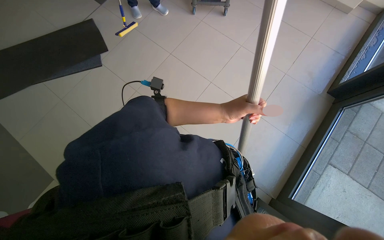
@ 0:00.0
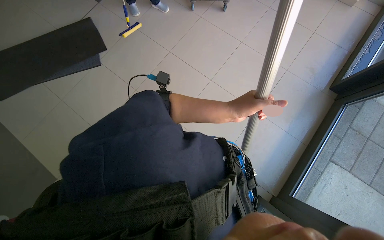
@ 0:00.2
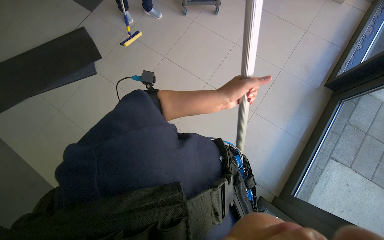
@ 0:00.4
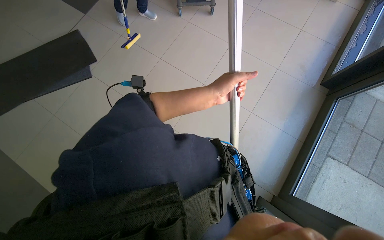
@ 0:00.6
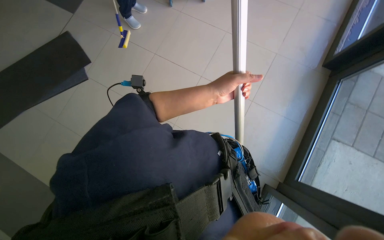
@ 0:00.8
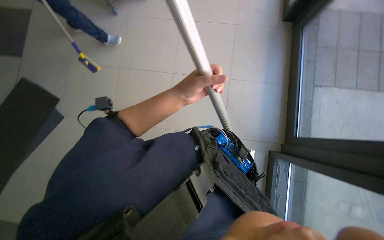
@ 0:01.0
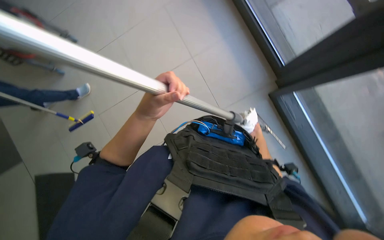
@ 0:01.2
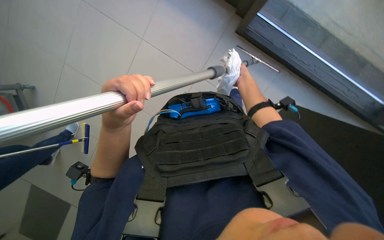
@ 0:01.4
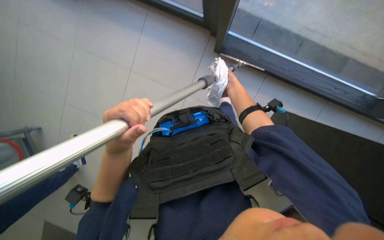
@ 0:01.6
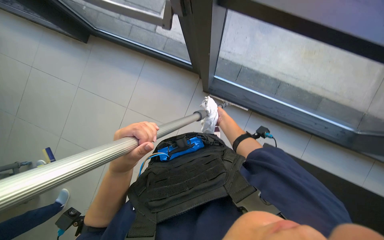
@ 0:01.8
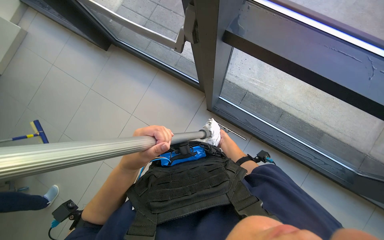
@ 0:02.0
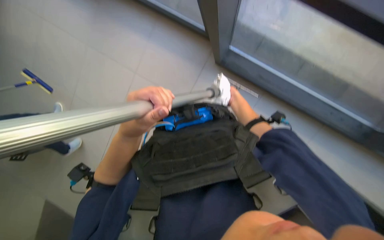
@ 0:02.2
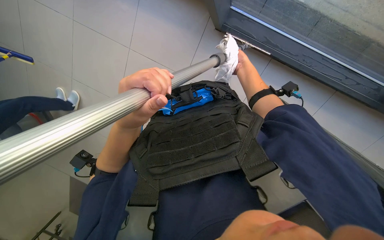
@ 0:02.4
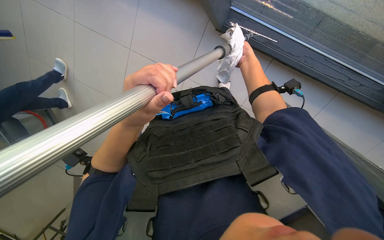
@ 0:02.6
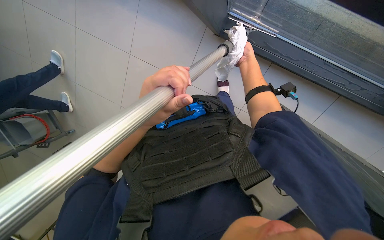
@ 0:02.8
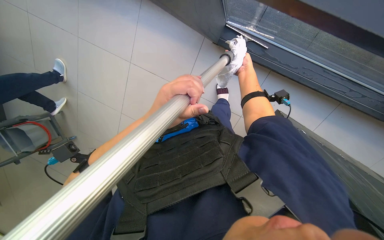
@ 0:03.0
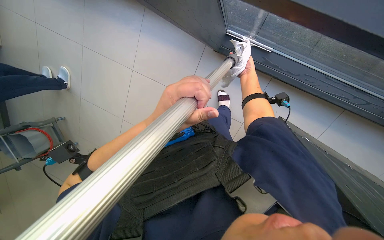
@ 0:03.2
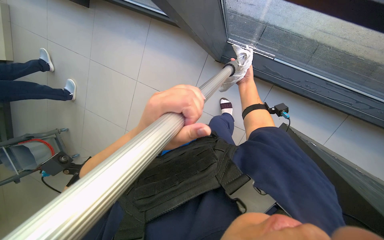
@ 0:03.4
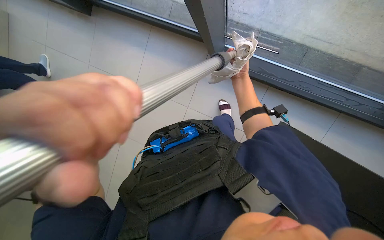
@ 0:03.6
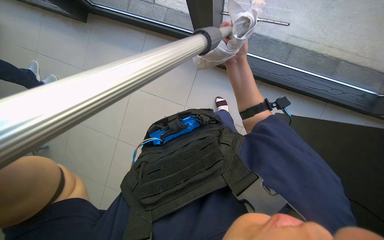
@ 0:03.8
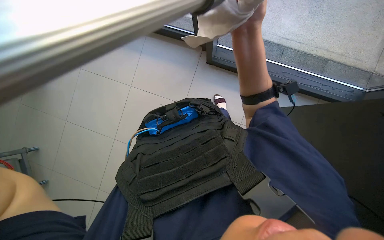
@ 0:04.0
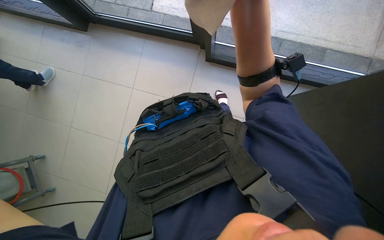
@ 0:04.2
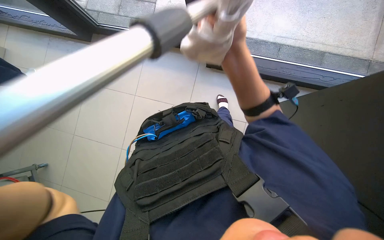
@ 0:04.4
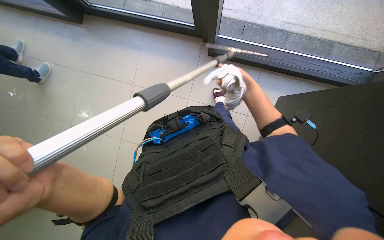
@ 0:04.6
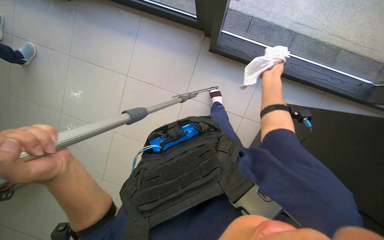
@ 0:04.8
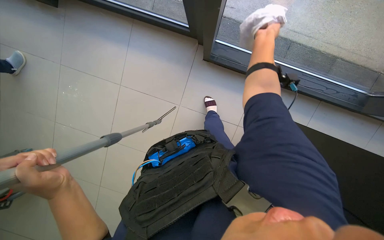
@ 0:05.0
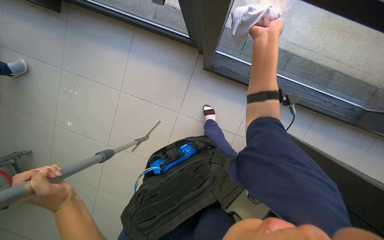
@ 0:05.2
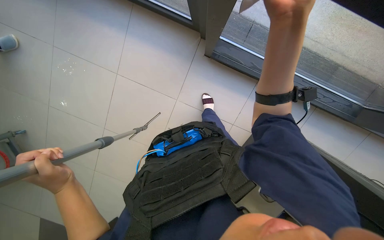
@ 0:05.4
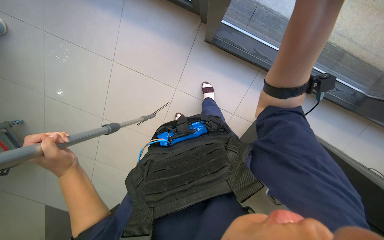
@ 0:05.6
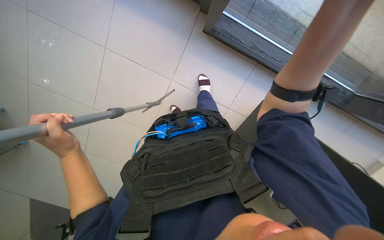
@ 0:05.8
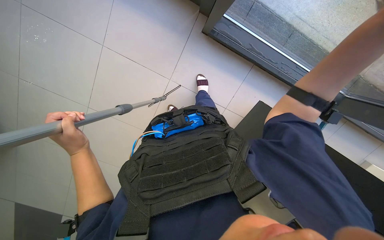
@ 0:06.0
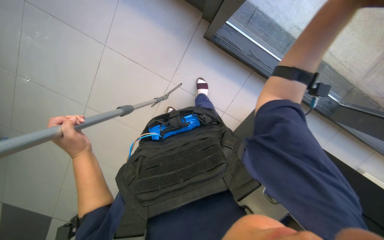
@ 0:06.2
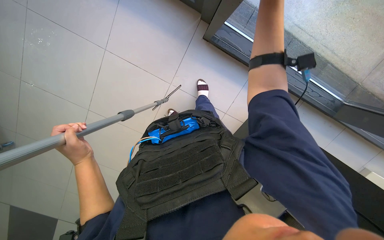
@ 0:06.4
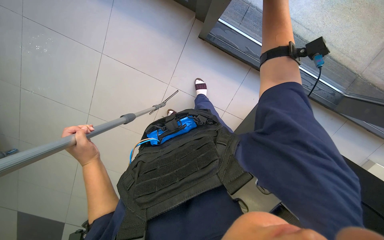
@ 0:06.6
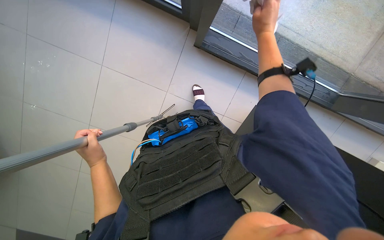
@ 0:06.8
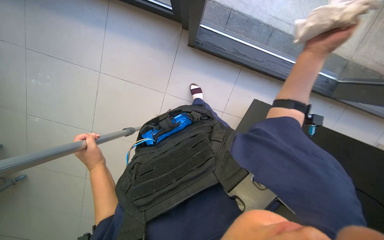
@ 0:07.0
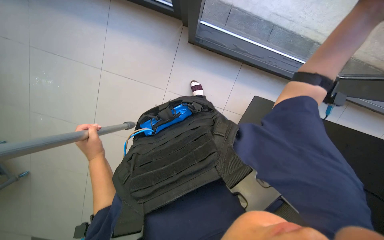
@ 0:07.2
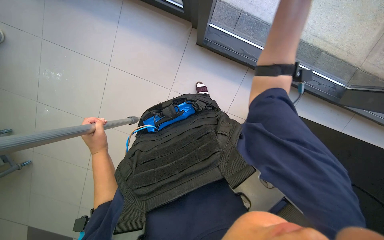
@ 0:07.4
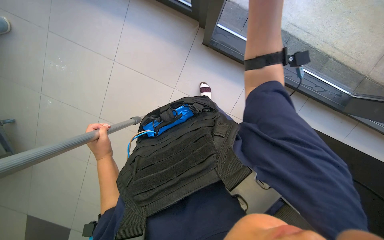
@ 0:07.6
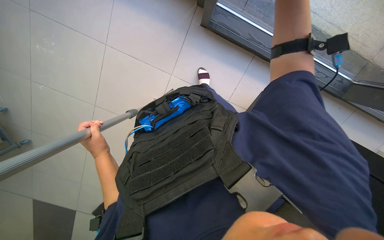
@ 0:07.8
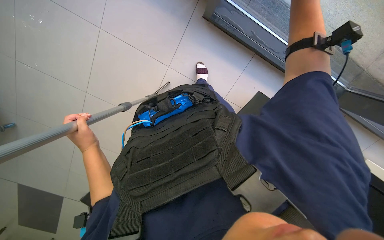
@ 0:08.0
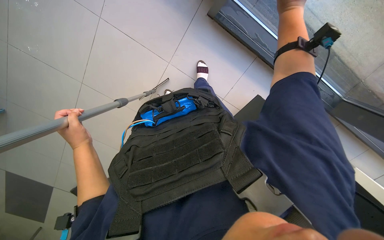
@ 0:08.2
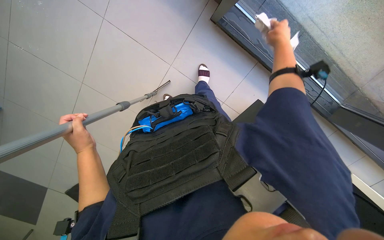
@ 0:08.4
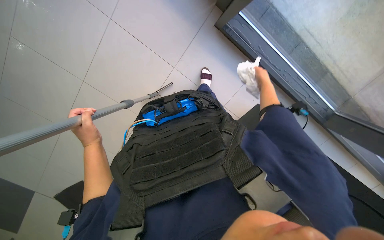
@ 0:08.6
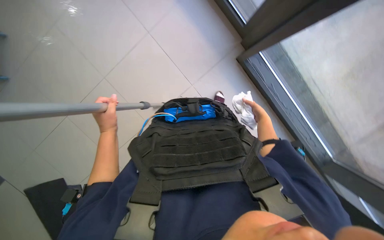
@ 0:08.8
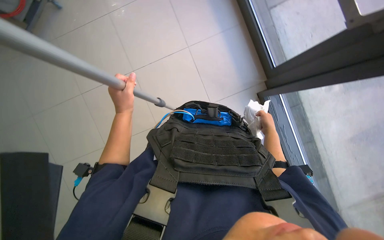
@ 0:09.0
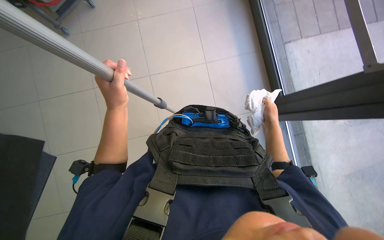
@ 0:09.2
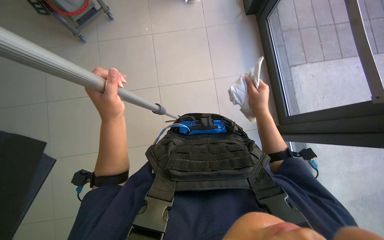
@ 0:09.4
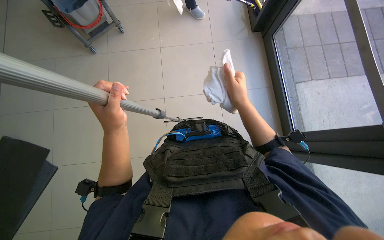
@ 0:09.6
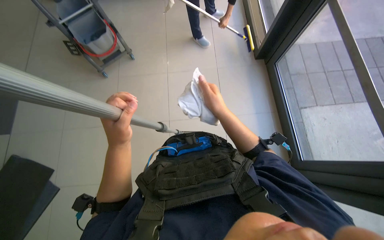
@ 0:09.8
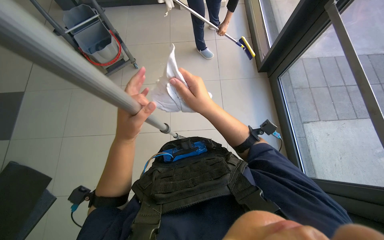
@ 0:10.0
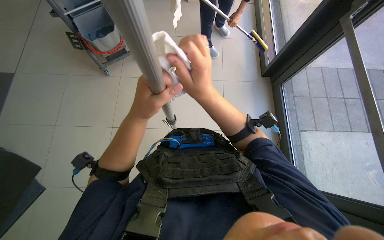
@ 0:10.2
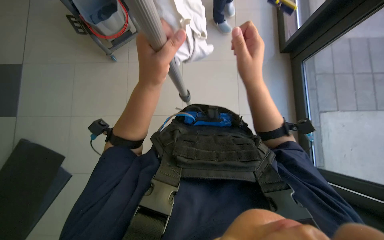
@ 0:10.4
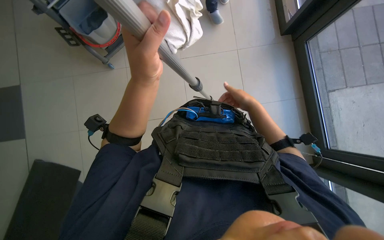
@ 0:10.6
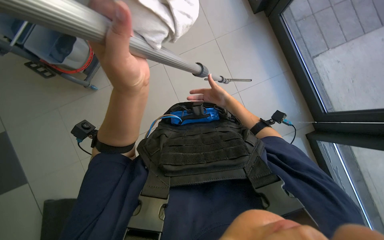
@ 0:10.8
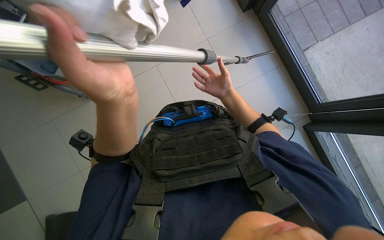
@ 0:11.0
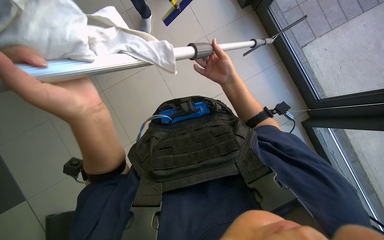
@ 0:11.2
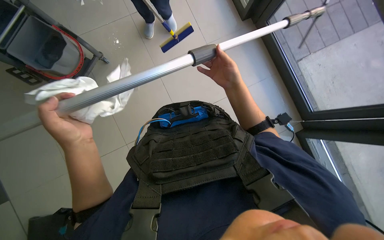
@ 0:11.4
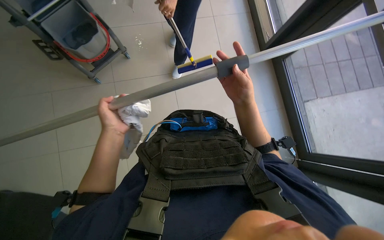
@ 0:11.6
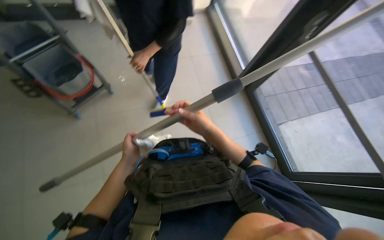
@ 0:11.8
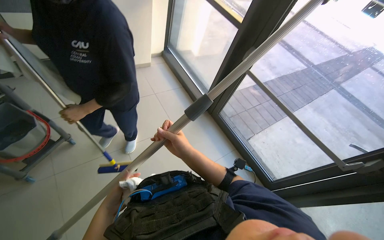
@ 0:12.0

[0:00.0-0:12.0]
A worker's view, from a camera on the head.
Job: cleaning windows.
The whole recording: Cleaning building windows. The worker cleans large building windows using a pole with a squeegee and wipes the window frames with a cloth.
0:00.0 to 0:01.6: The wearer looks about 20 degrees further downward. The scene turns roughly 95 degrees counterclockwise in the picture.
0:03.0 to 0:04.4: The camera pitches upward, by roughly 15 degrees. The right hand goes roughly 30 cm nearer to the camera.
0:07.6 to 0:09.0: The scene turns about 30 degrees clockwise in the picture.
0:09.0 to 0:10.4: The right hand goes approximately 40 cm up the picture, to the left and nearer to the camera; the left hand heads nearer to the camera and to the right, covering some 15 cm.
0:10.4 to 0:12.0: The head rotates approximately 25 degrees to the right. The wearer looks roughly 20 degrees further upward.

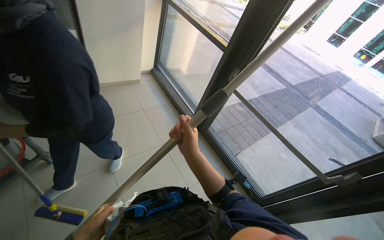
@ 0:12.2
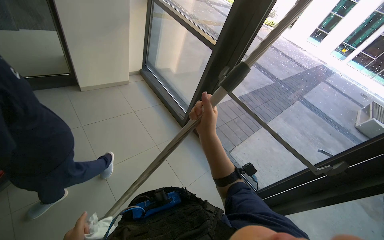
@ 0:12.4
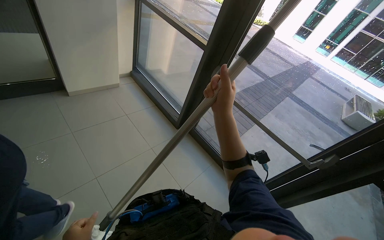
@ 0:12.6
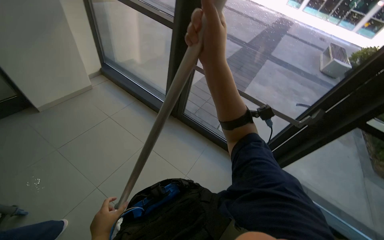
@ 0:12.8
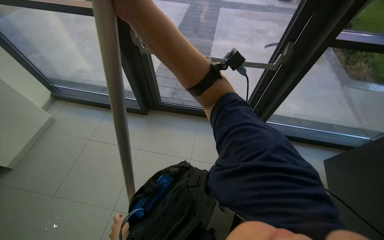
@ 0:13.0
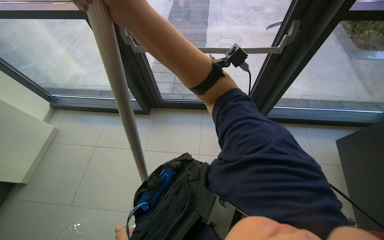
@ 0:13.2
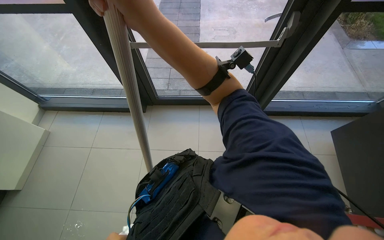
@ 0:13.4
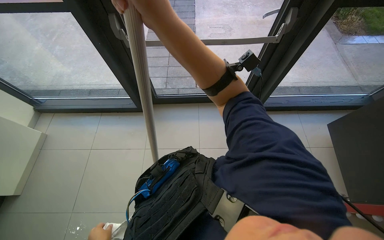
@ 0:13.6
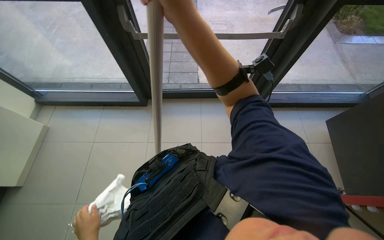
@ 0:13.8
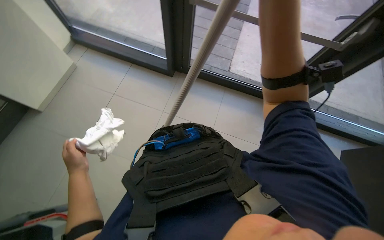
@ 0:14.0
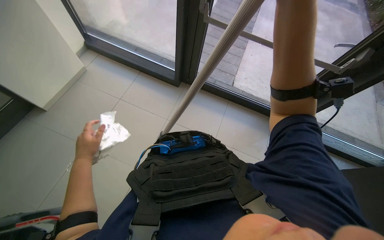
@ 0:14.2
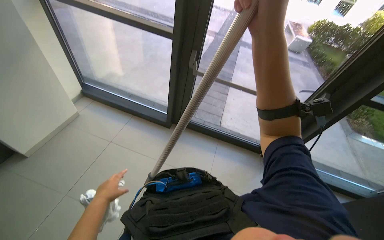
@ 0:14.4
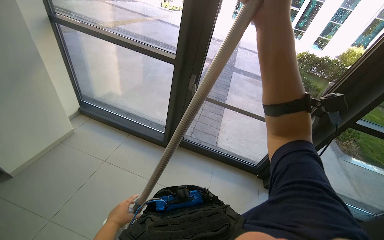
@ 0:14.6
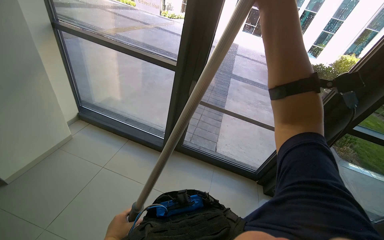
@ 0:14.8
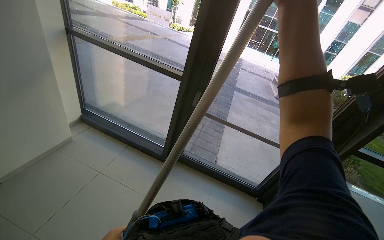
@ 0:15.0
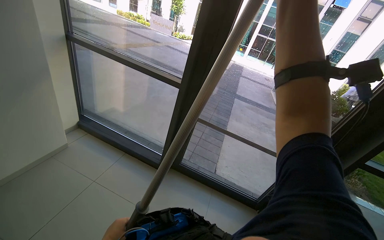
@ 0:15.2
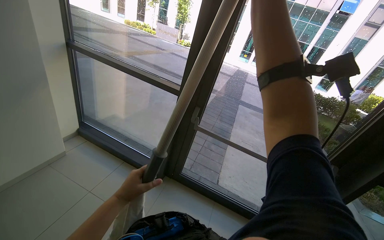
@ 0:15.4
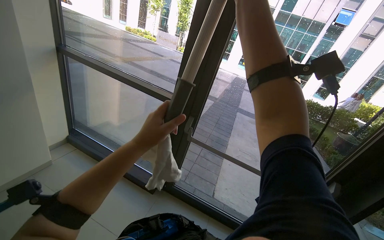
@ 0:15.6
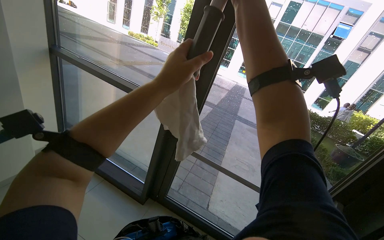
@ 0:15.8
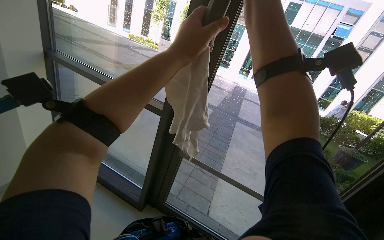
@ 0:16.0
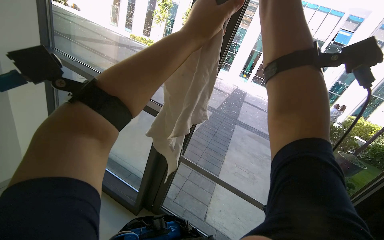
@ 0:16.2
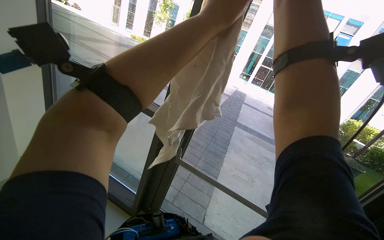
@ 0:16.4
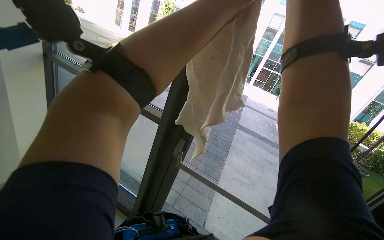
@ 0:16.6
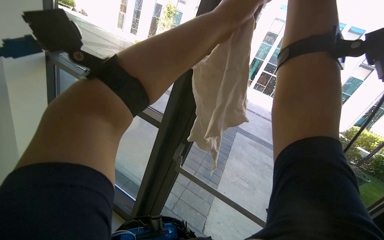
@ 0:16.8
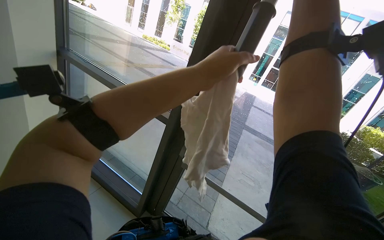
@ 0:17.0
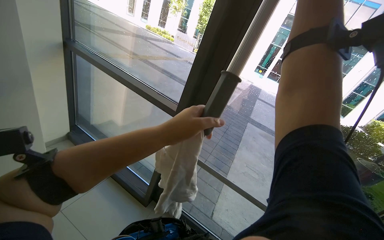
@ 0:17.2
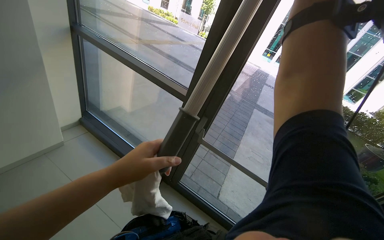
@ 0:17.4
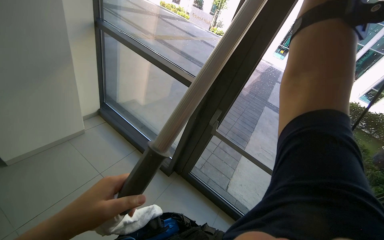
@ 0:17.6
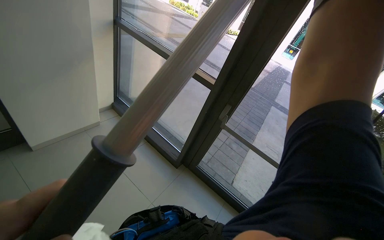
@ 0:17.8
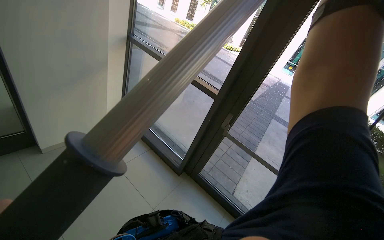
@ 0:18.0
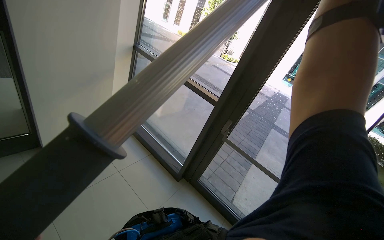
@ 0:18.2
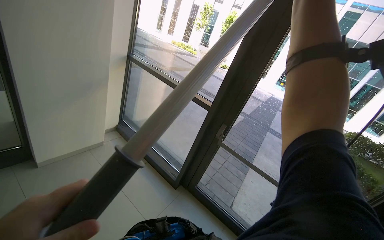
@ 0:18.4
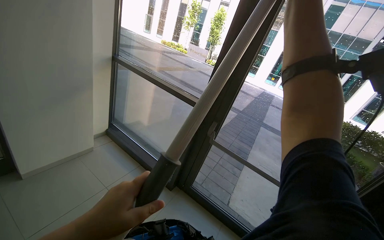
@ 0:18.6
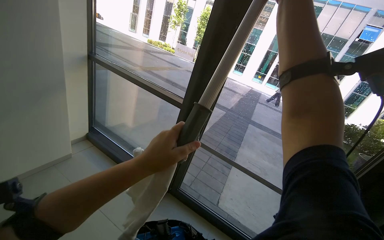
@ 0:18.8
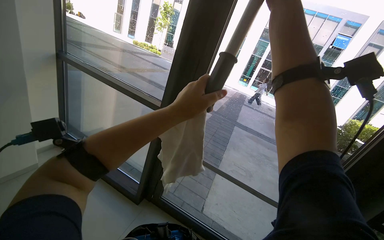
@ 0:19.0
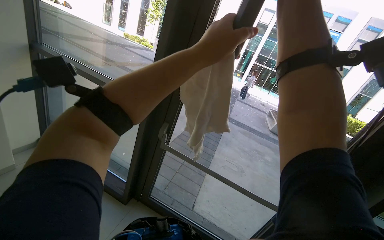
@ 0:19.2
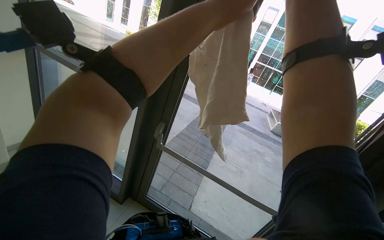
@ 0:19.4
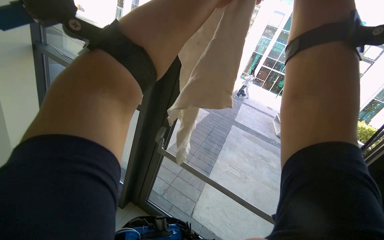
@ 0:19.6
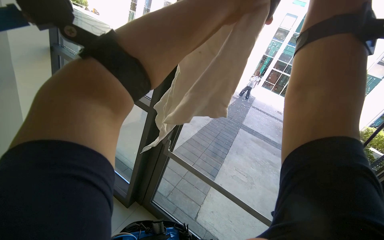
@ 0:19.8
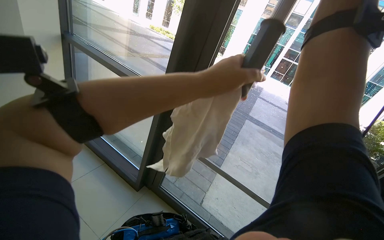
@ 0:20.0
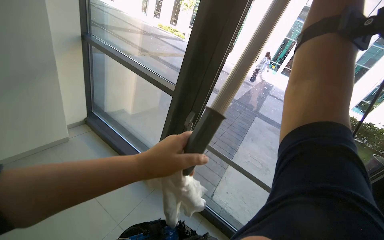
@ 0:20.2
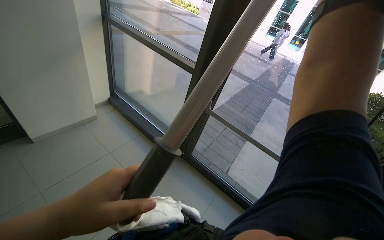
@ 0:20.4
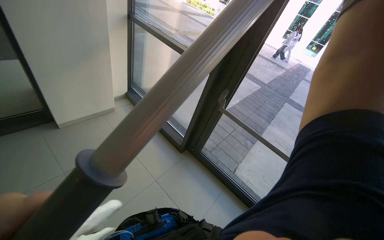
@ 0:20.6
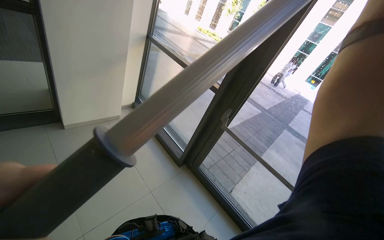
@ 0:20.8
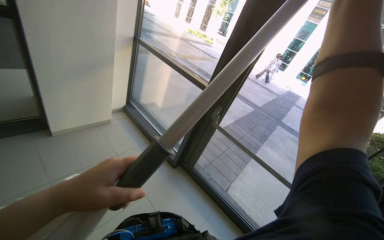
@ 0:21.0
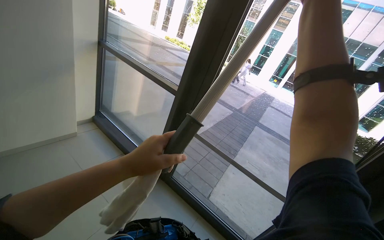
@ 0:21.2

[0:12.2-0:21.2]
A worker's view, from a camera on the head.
Job: cleaning windows.
The whole recording: Cleaning building windows. The worker cleans large building windows using a pole with a squeegee and wipes the window frames with a cloth.
0:12.2 to 0:13.8: The wearer looks approximately 55 degrees further to the right. The view tips downward by roughly 25 degrees.
0:13.8 to 0:15.2: The view tilts approximately 30 degrees upward. Everything in view rotates about 25 degrees clockwise.
